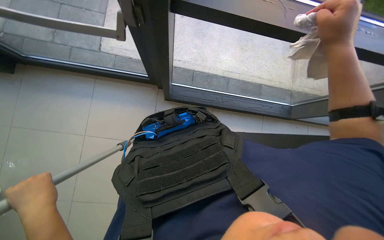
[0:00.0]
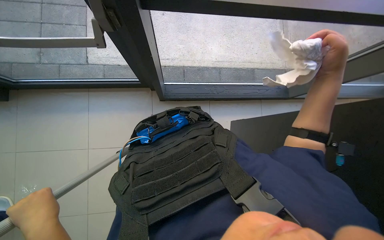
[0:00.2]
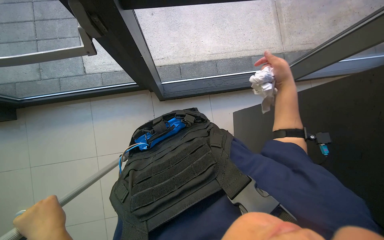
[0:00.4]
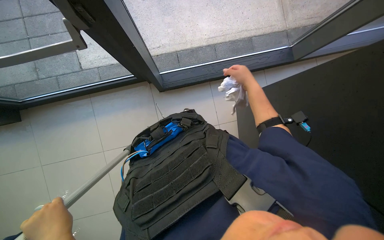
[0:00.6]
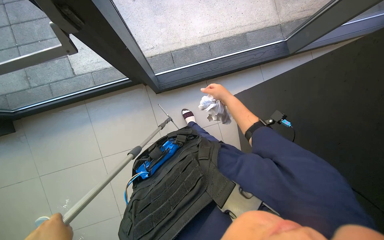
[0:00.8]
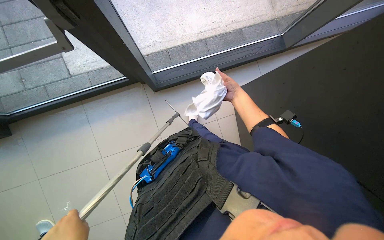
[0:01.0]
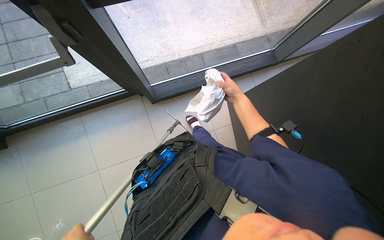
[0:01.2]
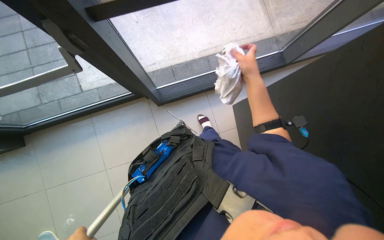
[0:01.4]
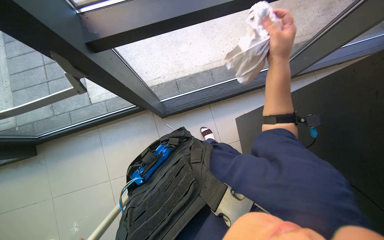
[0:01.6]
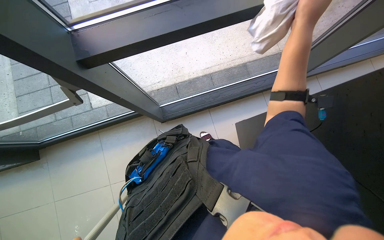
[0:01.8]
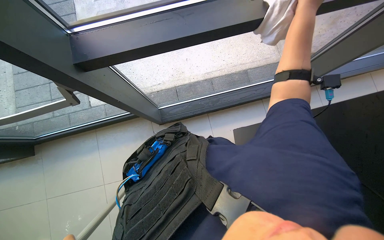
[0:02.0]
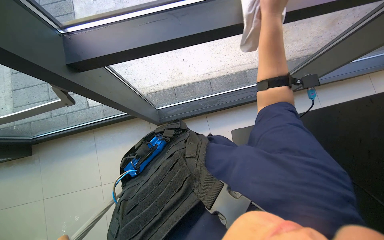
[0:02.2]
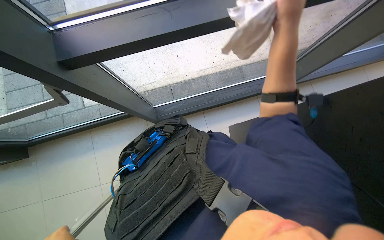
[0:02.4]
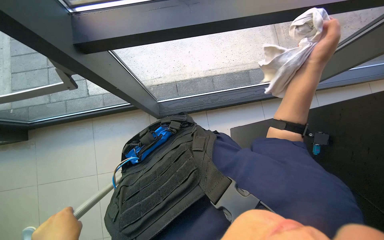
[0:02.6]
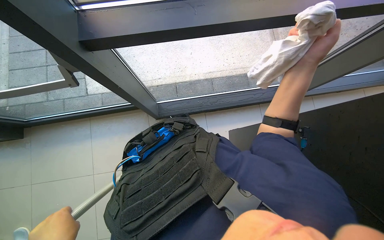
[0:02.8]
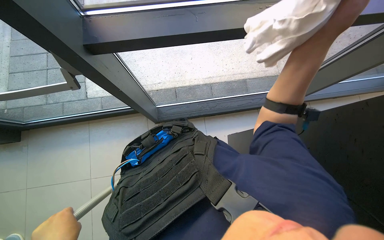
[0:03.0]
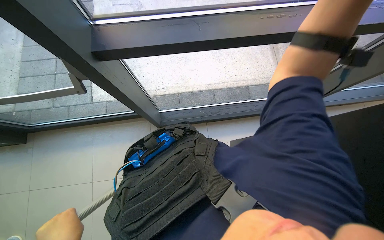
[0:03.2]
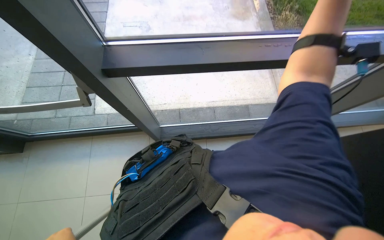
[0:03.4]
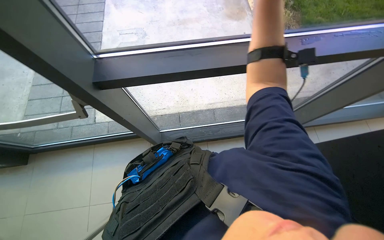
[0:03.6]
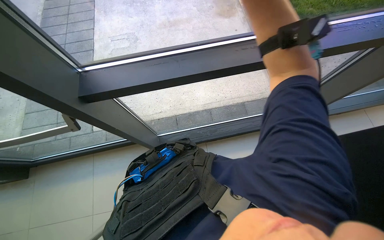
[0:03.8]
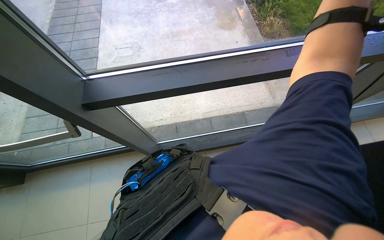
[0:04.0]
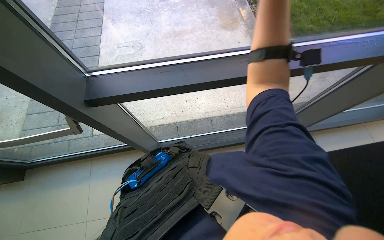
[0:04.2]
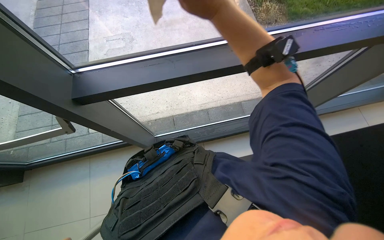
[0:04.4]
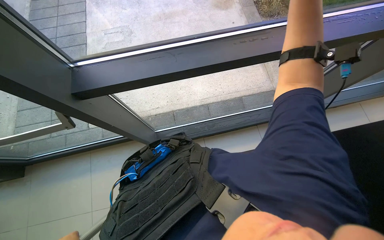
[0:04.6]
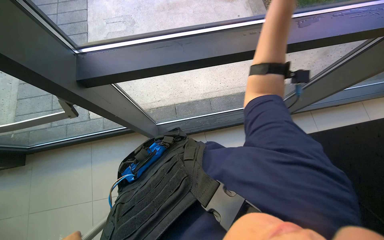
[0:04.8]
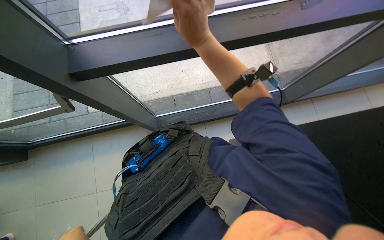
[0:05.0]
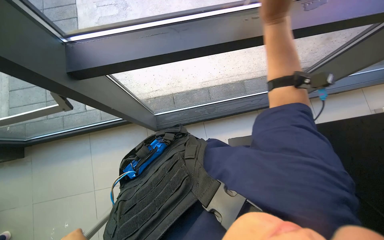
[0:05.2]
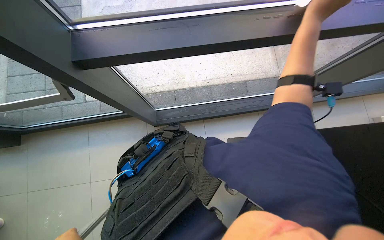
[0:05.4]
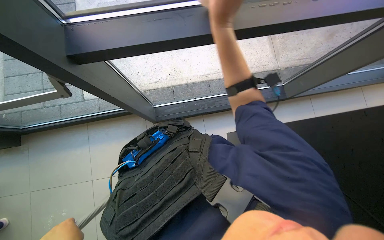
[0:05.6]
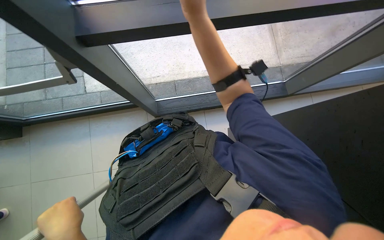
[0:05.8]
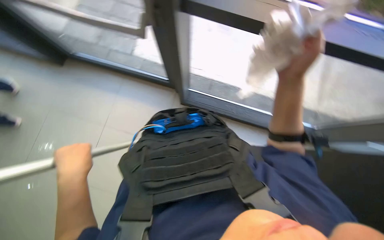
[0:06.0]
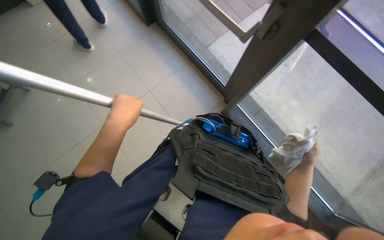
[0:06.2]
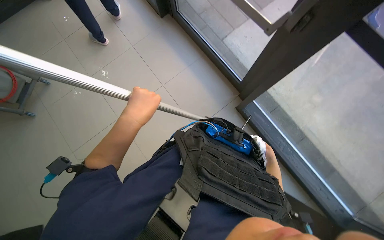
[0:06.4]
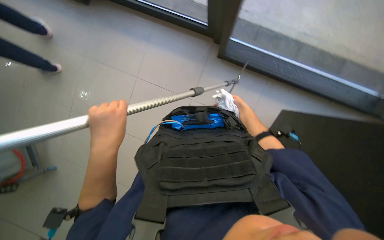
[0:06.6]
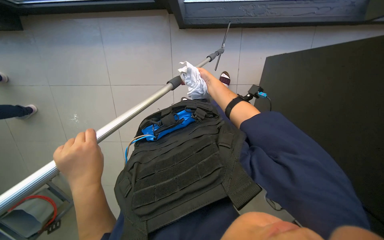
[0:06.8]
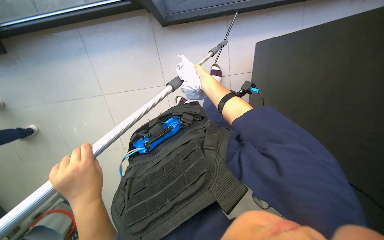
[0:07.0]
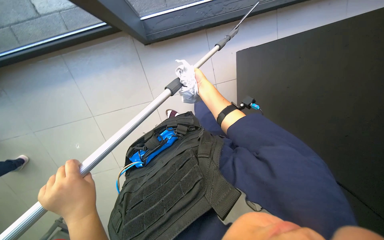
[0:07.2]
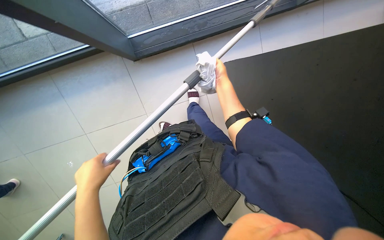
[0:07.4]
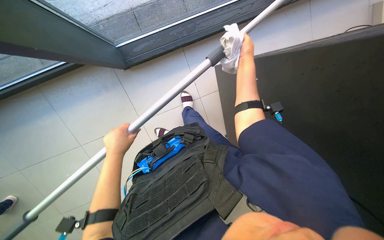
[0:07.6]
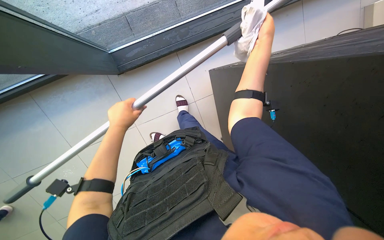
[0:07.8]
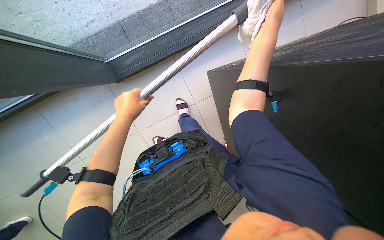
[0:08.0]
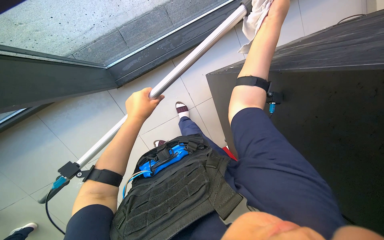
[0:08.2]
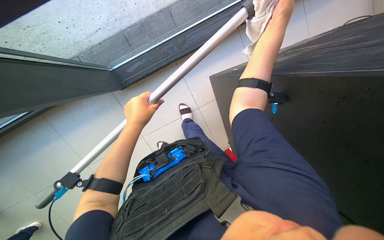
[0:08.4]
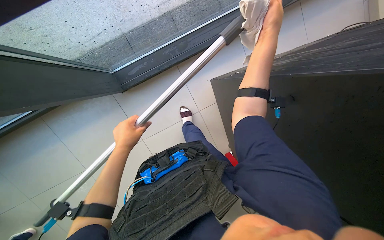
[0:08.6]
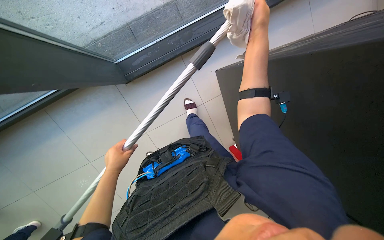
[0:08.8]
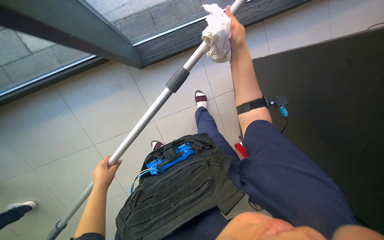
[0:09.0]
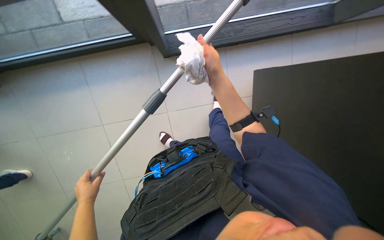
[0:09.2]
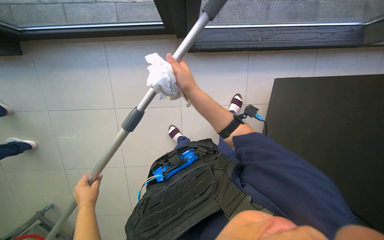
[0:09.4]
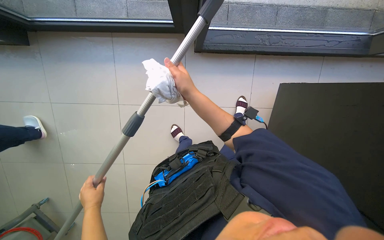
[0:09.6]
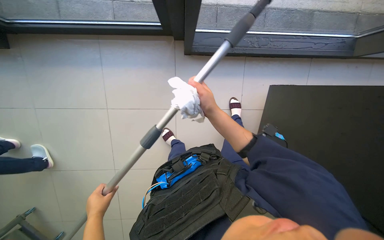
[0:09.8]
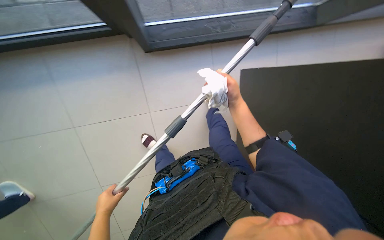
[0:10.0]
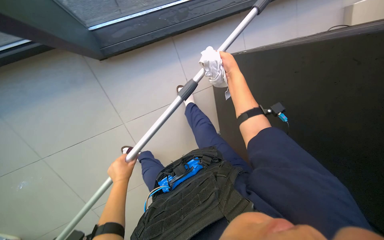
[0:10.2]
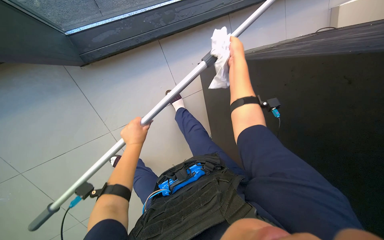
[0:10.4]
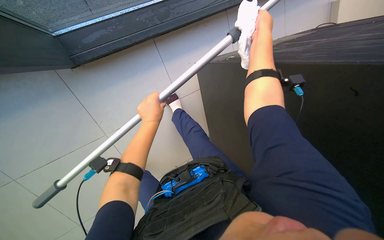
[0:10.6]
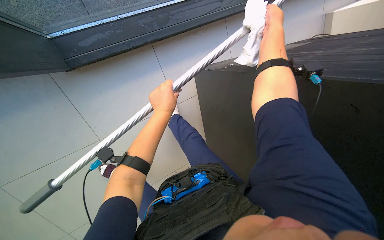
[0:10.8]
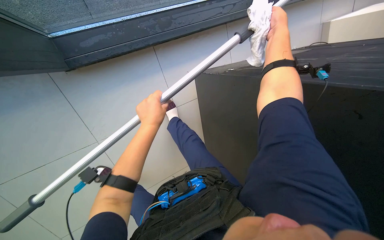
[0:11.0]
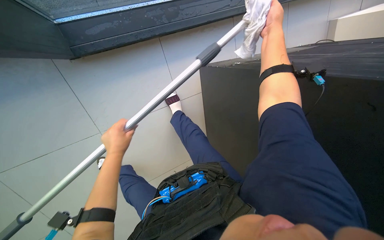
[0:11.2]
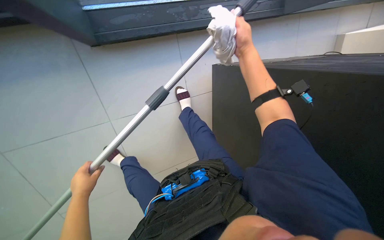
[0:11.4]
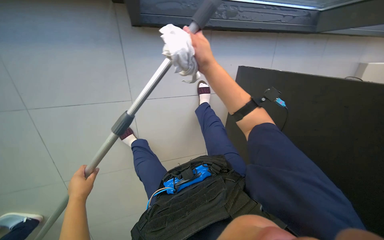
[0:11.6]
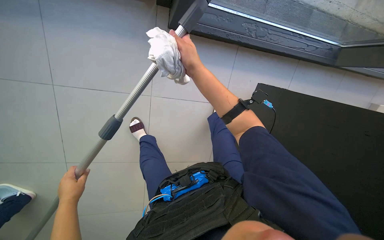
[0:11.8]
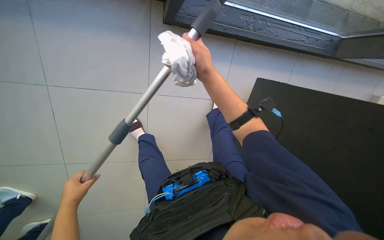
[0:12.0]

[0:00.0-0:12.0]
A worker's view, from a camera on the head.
Job: cleaning windows.
The whole recording: Cleaning building windows. The worker cleans large building windows using a pole with a squeegee and wipes the window frames with a cloth.
0:00.0 to 0:01.6: Everything in view rotates some 25 degrees counterclockwise.
0:01.6 to 0:03.0: The right hand moves nearer to the camera, some 15 cm, and goes up the picture and returns, some 15 cm each way.
0:04.4 to 0:06.0: The camera pitches downward, by about 15 degrees.
0:07.6 to 0:09.0: The left hand heads down the picture and to the left, covering about 15 cm.
0:09.0 to 0:10.4: The left hand travels up the picture and to the right by about 25 cm. The right hand goes down the picture and returns, roughly 15 cm each way.
0:10.4 to 0:12.0: The camera travels about 70 cm.

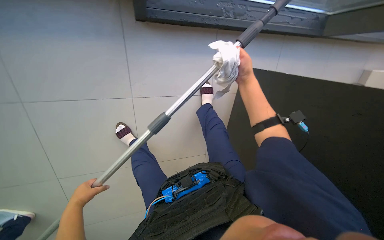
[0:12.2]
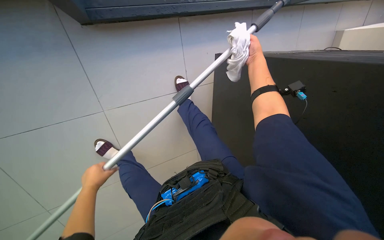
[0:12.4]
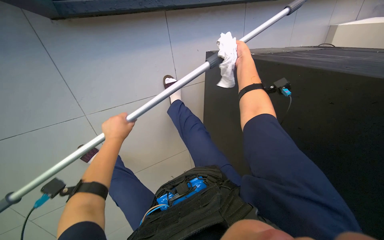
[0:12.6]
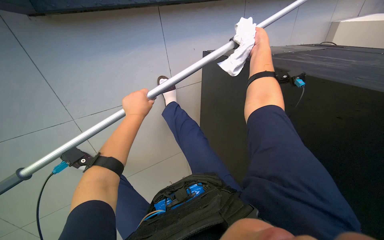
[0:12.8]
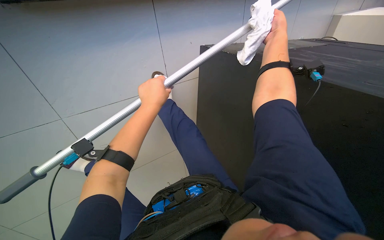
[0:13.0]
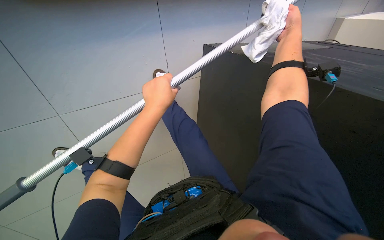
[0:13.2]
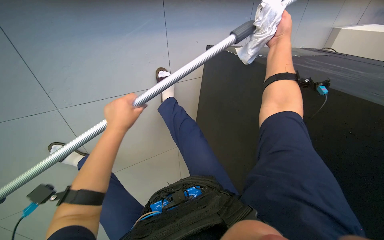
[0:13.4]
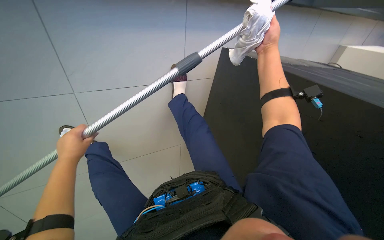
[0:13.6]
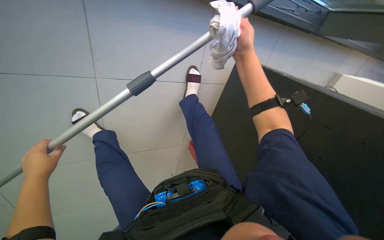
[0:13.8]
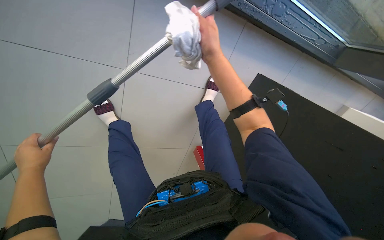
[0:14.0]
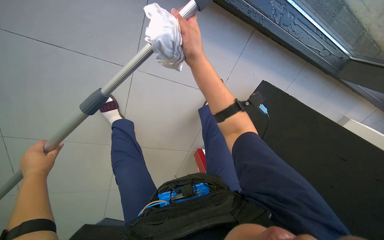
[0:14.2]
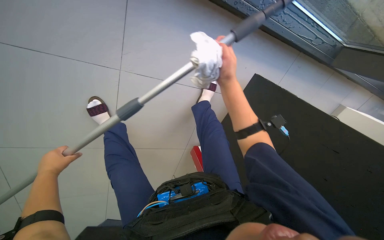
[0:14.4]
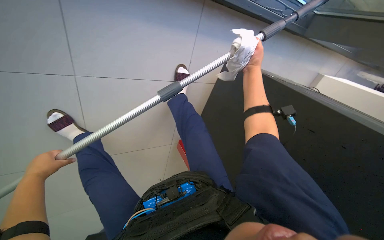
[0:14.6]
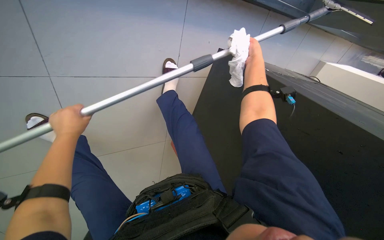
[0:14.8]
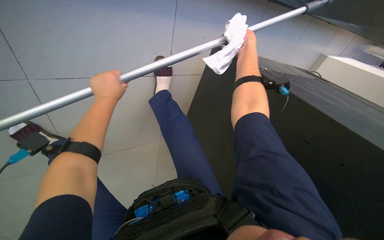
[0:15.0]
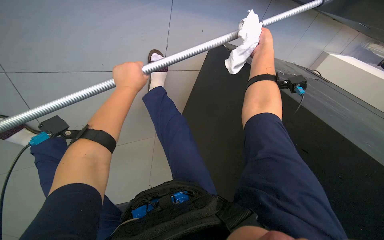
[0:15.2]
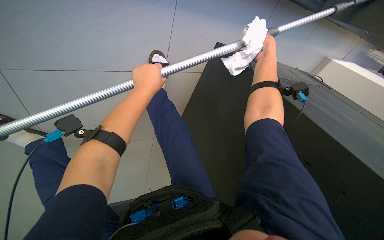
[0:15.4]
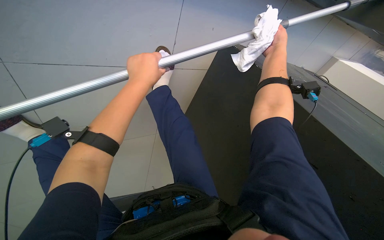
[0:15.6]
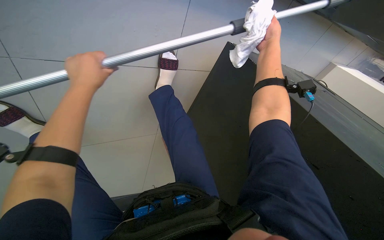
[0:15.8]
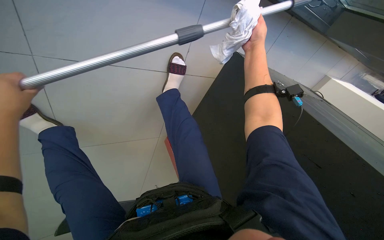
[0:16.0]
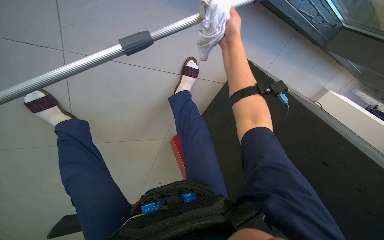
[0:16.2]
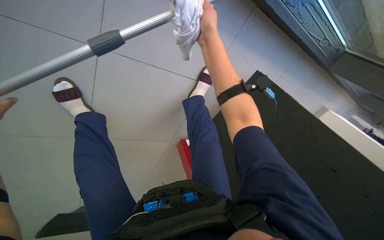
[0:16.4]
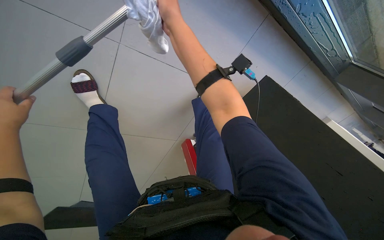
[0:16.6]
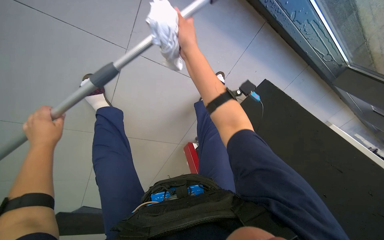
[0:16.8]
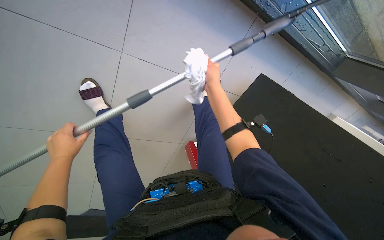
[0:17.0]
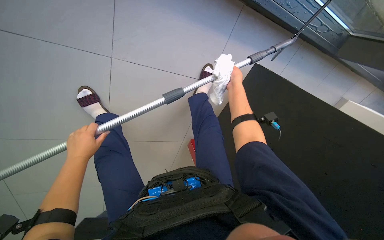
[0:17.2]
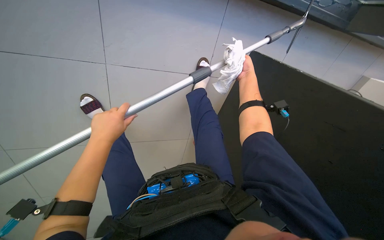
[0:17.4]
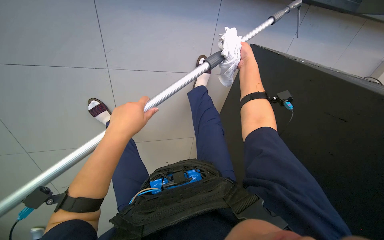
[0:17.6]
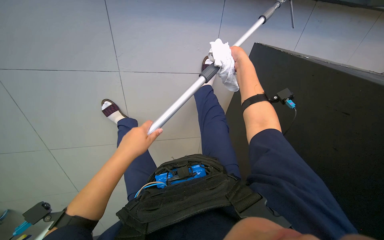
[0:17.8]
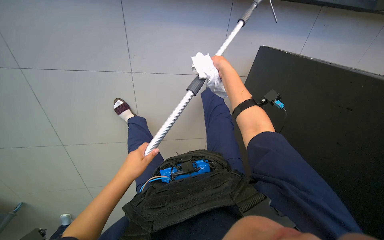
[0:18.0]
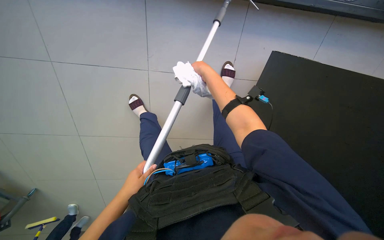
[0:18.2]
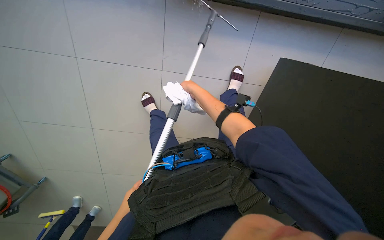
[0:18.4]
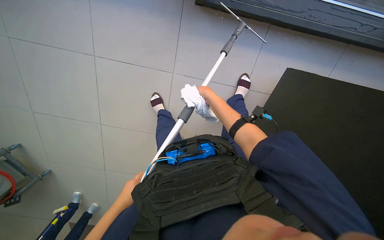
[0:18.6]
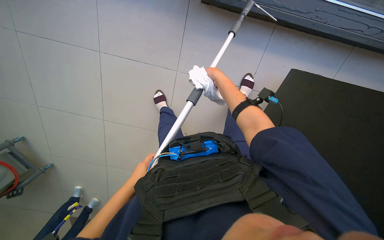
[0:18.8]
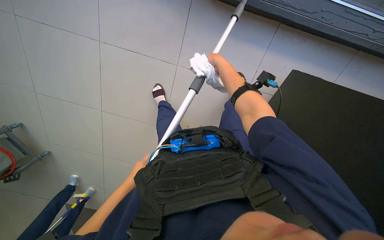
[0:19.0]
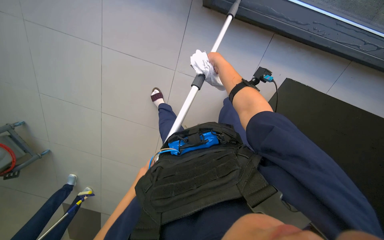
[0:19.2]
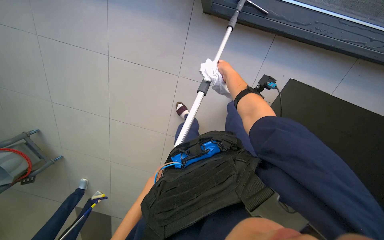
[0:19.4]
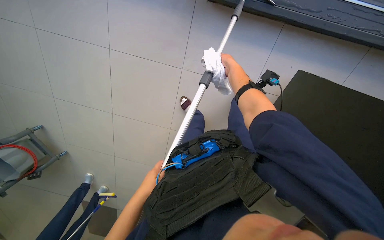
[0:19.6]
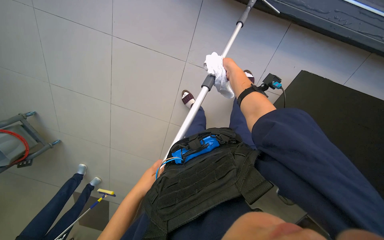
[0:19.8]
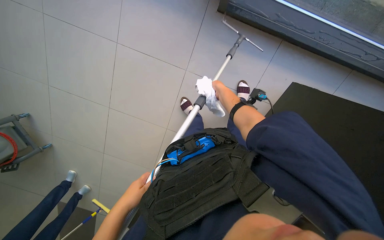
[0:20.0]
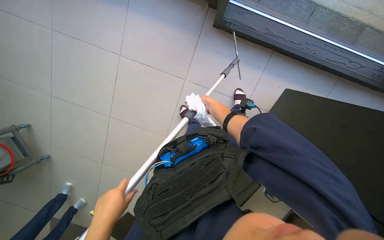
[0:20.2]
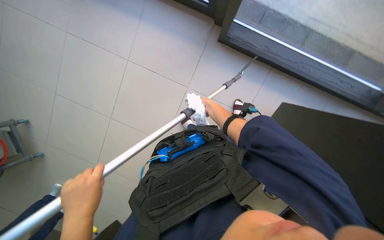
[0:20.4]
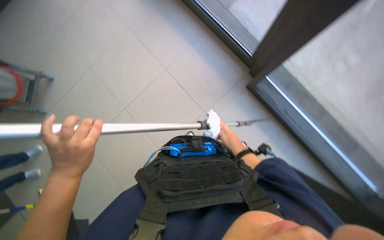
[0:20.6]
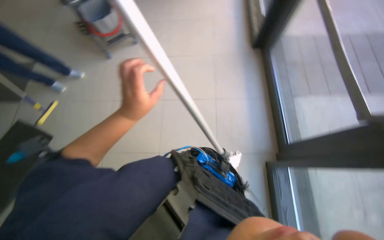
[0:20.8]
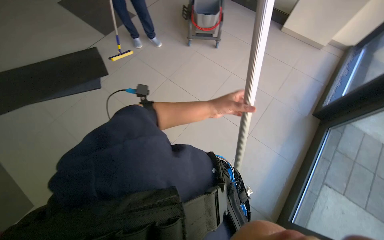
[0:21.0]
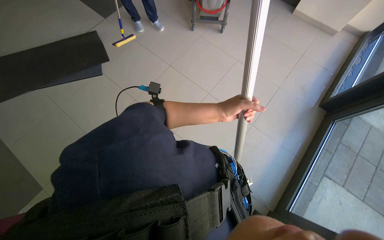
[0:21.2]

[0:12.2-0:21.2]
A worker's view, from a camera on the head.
Job: cleaning windows.
The whole recording: Cleaning building windows. The worker cleans large building windows using a pole with a squeegee and wipes the window frames with a cloth.
0:12.2 to 0:13.8: The left hand moves up the picture, about 15 cm.
0:15.2 to 0:16.6: The right hand is displaced to the left and nearer to the camera by about 60 cm.
0:16.6 to 0:18.2: The view pans to the left by some 25 degrees. The right hand shifts about 30 cm to the right and down the picture.
0:18.2 to 0:19.8: The left hand moves roughly 5 cm farther from the camera and comes back.
0:19.8 to 0:21.2: The wearer moves about 50 cm. The view tilts about 40 degrees upward. The scene turns some 110 degrees clockwise in the picture.
